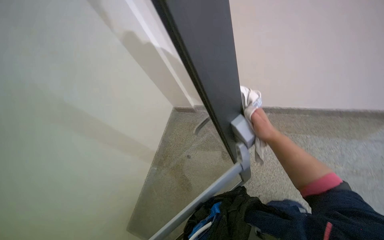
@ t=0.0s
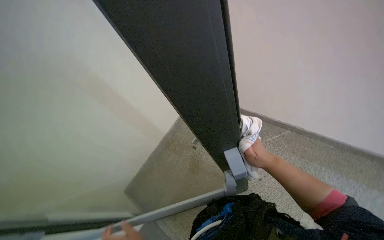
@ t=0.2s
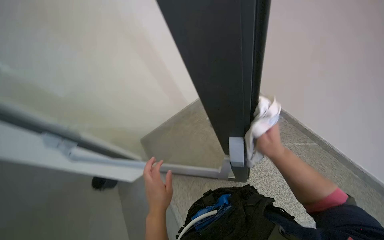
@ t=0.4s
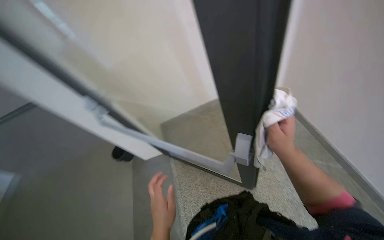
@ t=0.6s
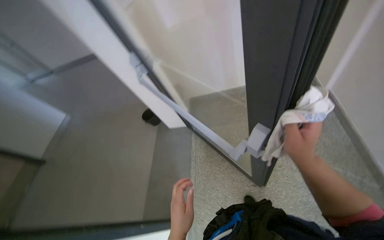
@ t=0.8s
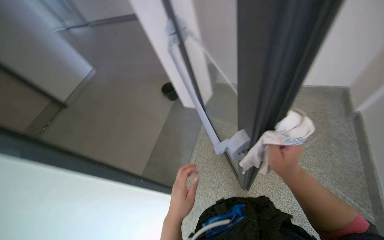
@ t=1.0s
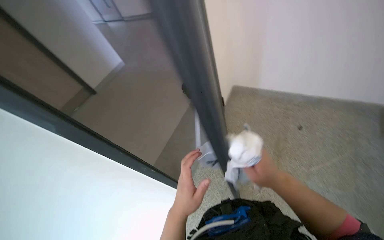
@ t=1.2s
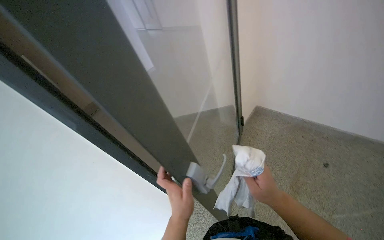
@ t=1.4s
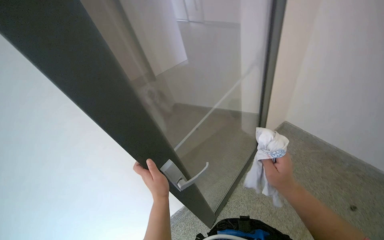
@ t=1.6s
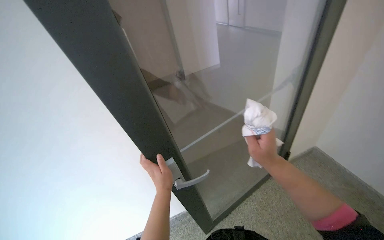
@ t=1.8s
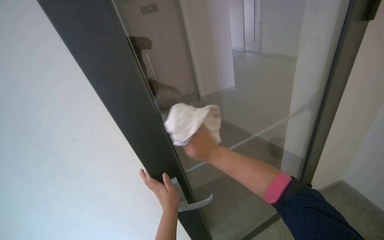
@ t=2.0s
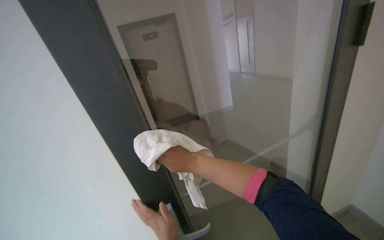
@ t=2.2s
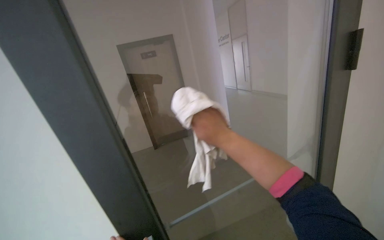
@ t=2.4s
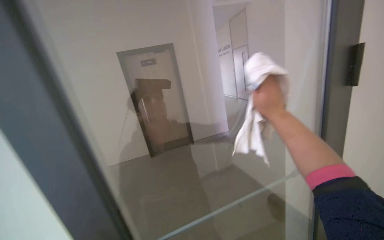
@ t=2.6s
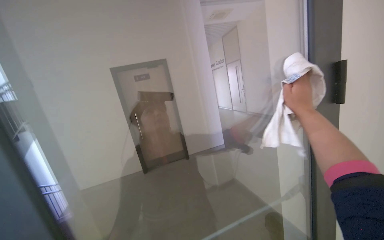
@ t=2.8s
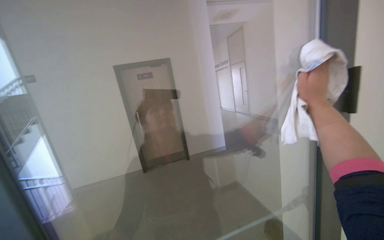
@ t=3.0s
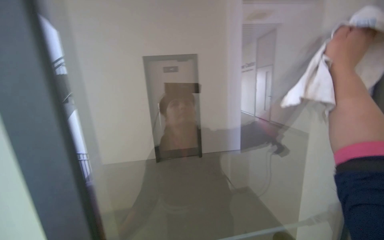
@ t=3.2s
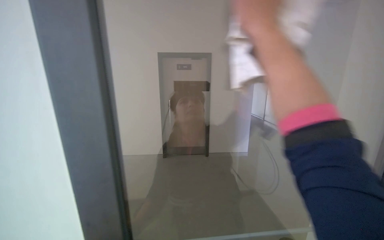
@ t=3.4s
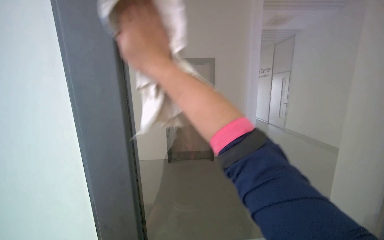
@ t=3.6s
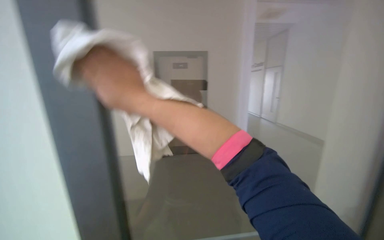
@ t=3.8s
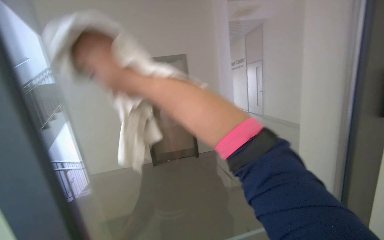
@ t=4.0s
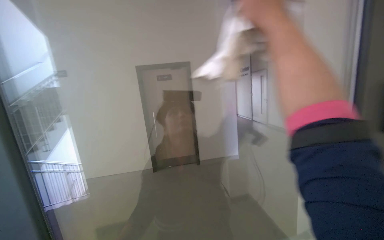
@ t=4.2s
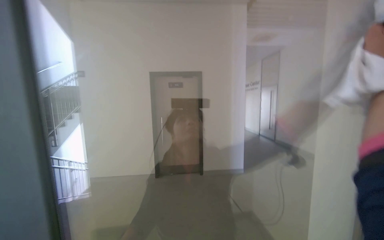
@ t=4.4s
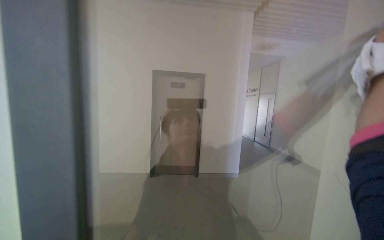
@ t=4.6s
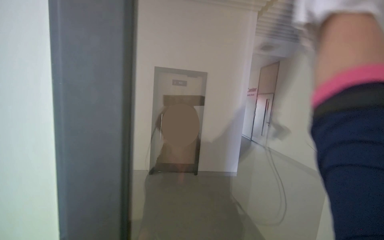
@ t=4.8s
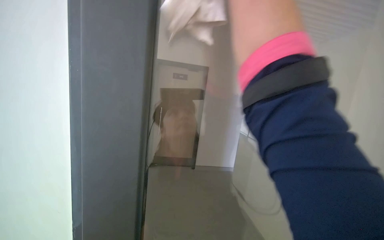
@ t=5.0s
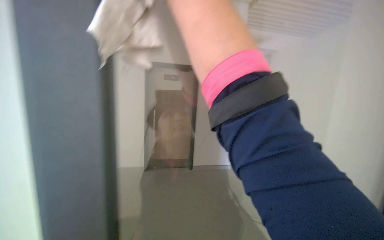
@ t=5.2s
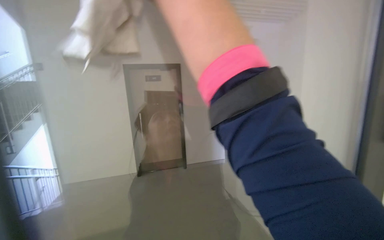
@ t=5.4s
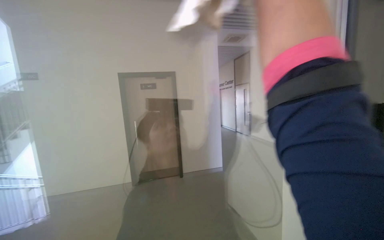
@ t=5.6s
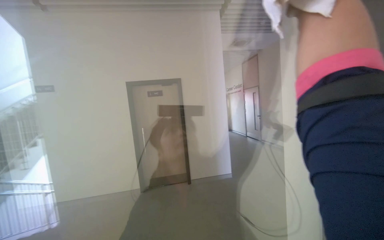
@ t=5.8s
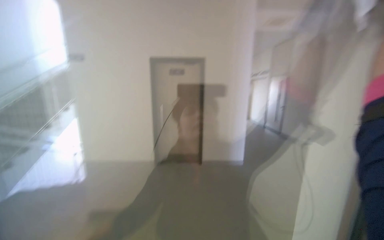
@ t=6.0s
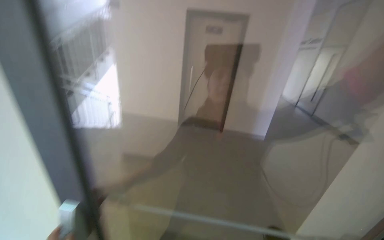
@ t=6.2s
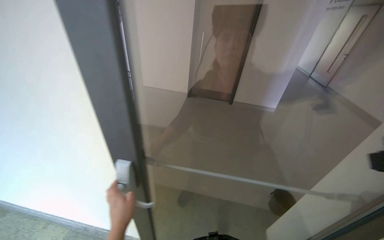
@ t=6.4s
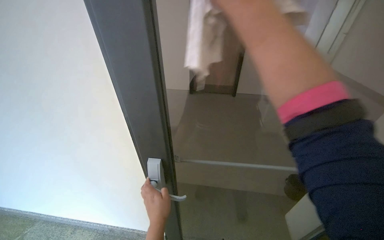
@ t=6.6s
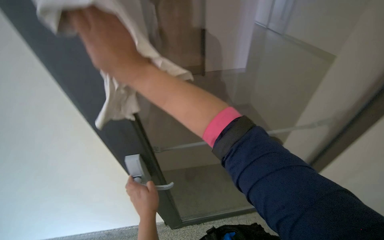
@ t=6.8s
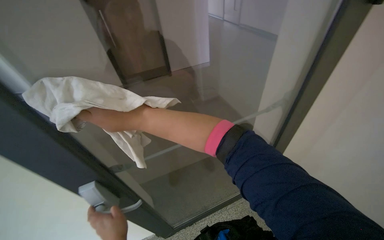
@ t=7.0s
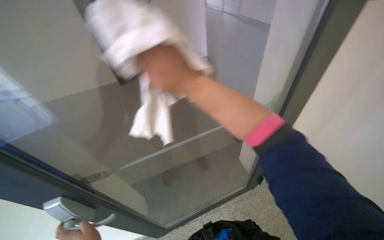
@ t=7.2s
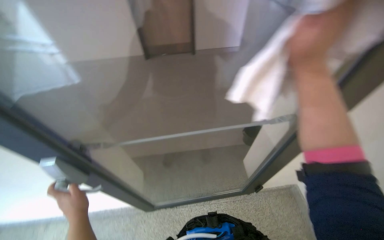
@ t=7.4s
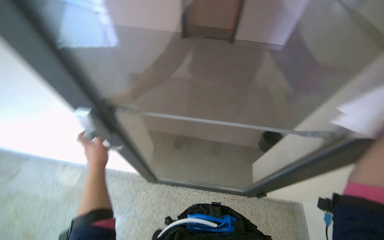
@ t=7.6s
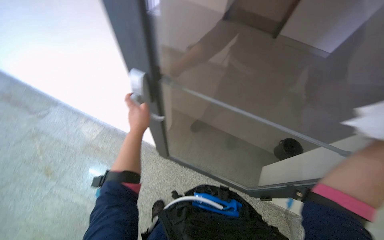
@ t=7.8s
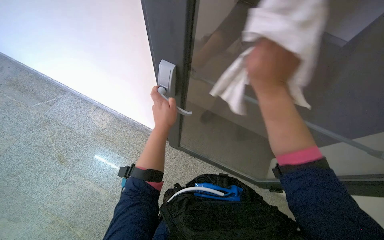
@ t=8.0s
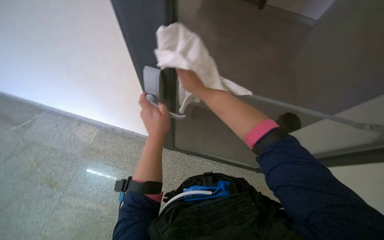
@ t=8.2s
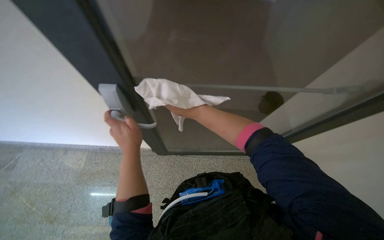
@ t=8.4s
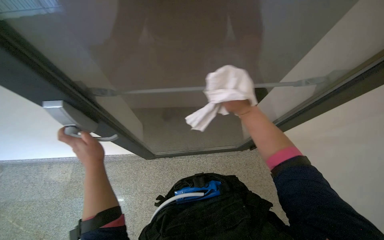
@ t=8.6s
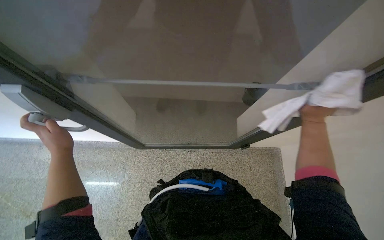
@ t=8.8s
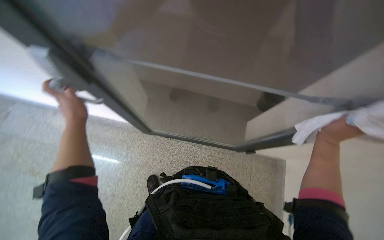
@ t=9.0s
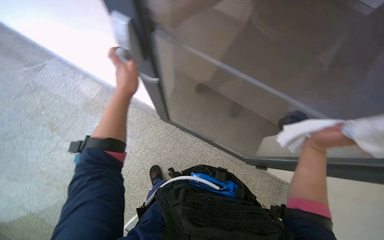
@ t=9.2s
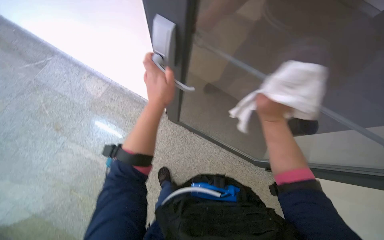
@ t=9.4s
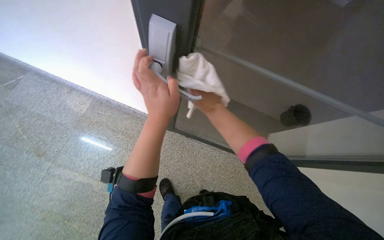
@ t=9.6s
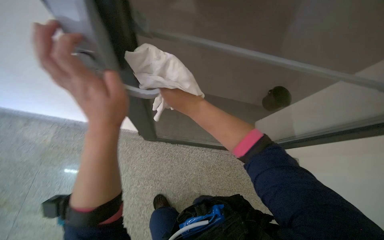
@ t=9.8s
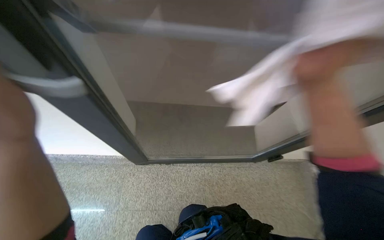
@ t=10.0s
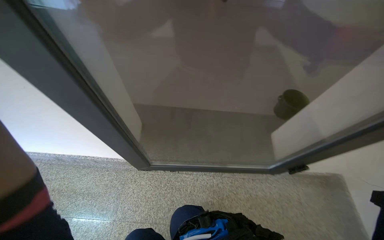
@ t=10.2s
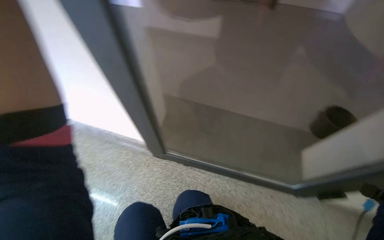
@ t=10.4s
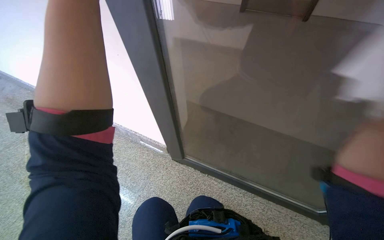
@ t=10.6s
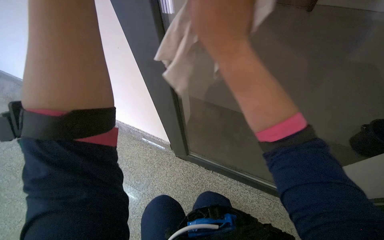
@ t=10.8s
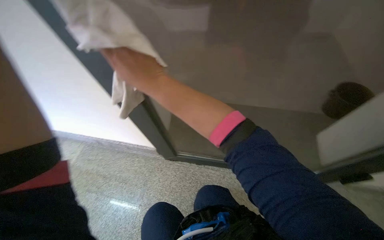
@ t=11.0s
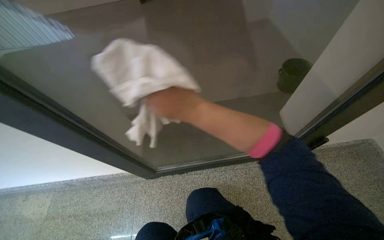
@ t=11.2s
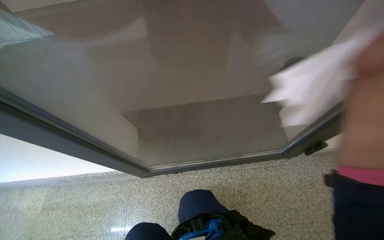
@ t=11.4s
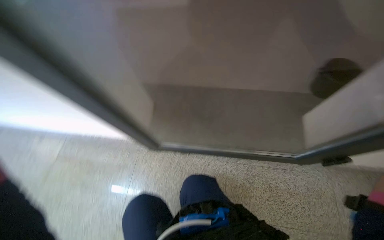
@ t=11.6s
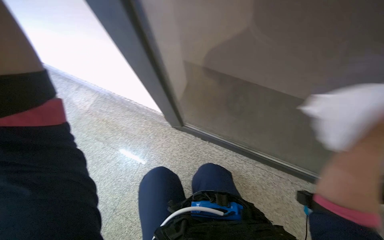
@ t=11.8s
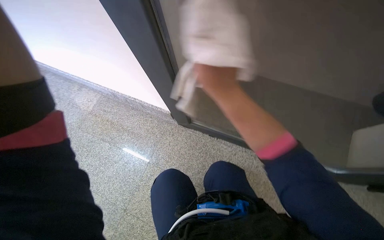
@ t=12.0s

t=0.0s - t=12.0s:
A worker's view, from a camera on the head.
Job: wiping surfaces.
The whole recording: Wiping glass doors. The worker wipes the glass doors and handles with a white cloth.
t=0.0s - t=1.6s: The wearer looks approximately 120 degrees further to the left. The view tilts some 25 degrees downward.
t=1.6s - t=3.0s: The wearer looks approximately 30 degrees further upward.
t=6.0s - t=7.6s: The camera pitches downward, by roughly 40 degrees.
t=7.6s - t=9.0s: The left hand goes roughly 15 cm nearer to the camera and up the picture, and moves some 10 cm to the right and comes back.
t=9.0s - t=10.4s: The camera pitches upward, by about 15 degrees.
t=10.4s - t=12.0s: The wearer looks about 15 degrees further downward.

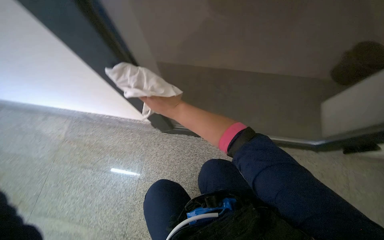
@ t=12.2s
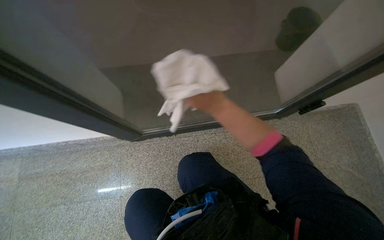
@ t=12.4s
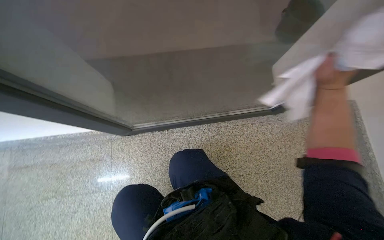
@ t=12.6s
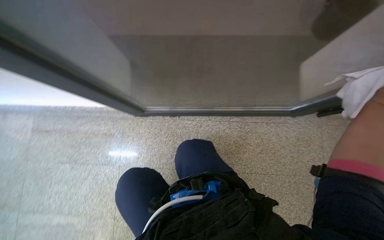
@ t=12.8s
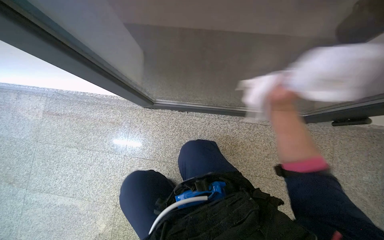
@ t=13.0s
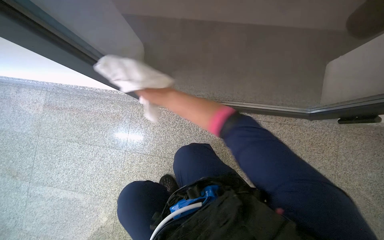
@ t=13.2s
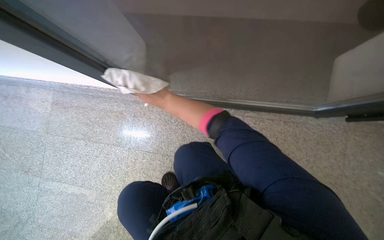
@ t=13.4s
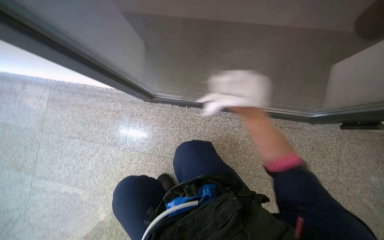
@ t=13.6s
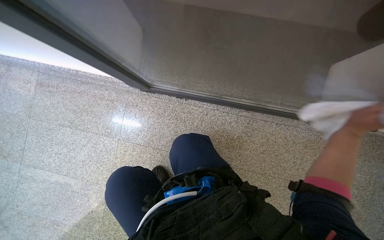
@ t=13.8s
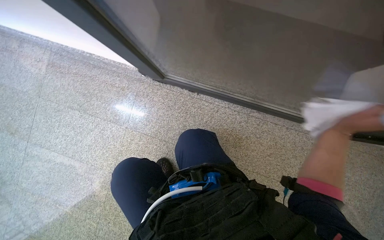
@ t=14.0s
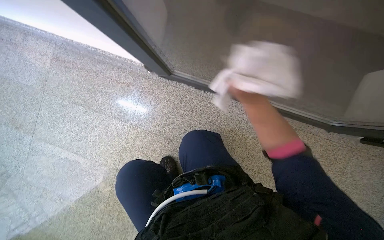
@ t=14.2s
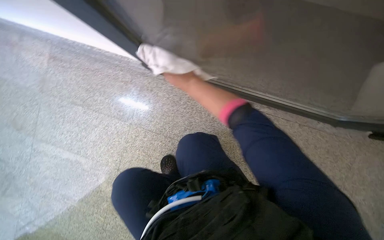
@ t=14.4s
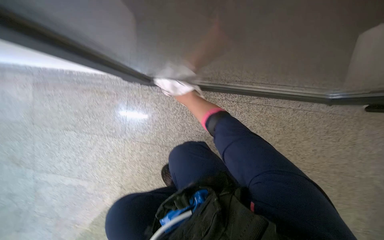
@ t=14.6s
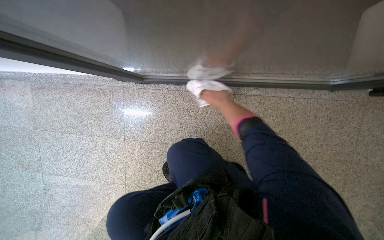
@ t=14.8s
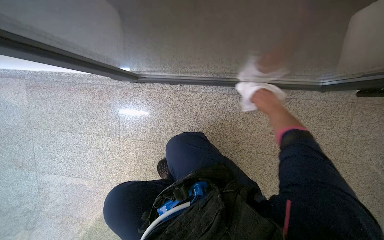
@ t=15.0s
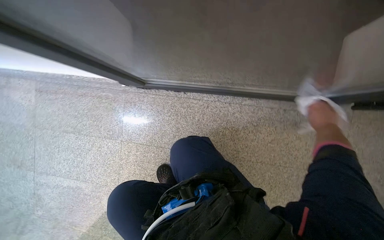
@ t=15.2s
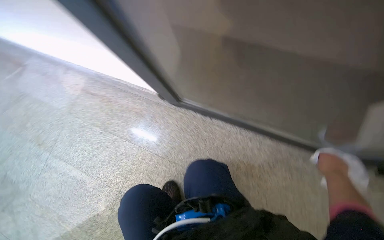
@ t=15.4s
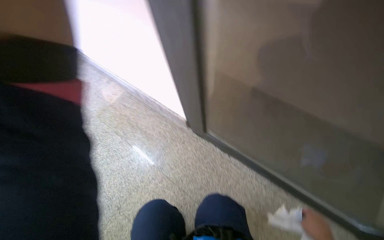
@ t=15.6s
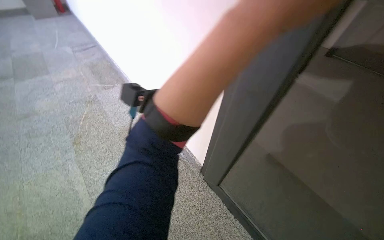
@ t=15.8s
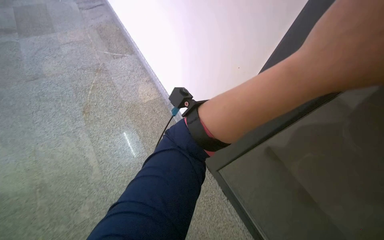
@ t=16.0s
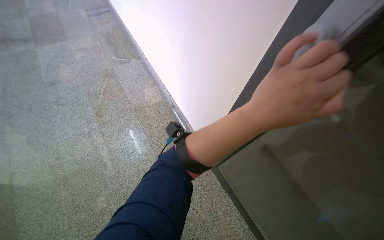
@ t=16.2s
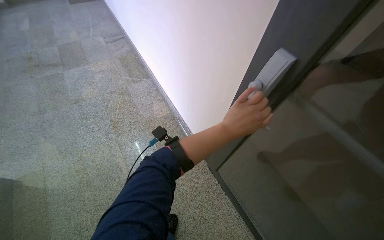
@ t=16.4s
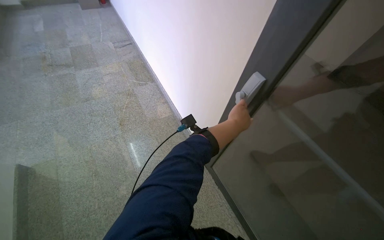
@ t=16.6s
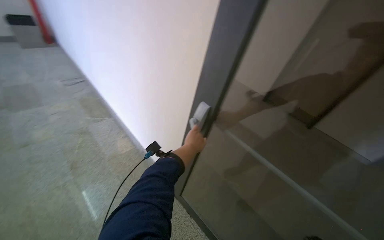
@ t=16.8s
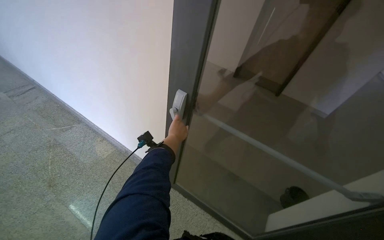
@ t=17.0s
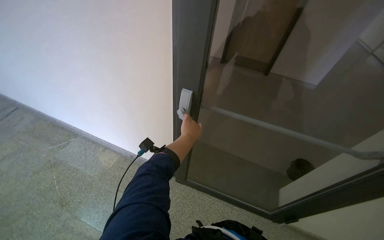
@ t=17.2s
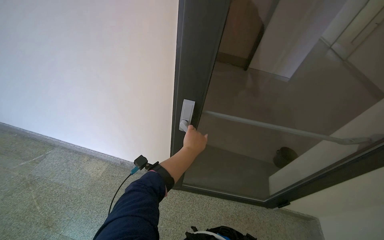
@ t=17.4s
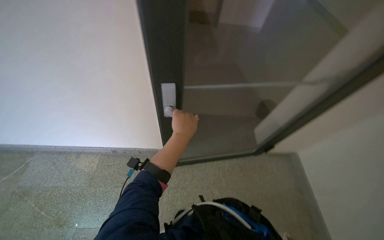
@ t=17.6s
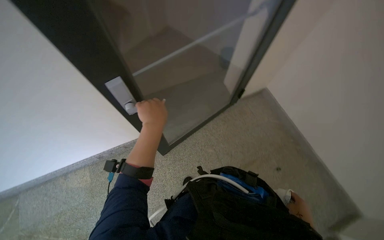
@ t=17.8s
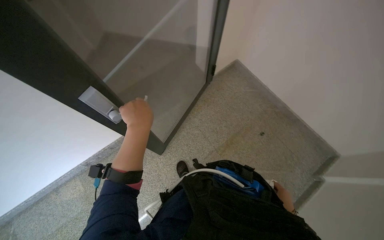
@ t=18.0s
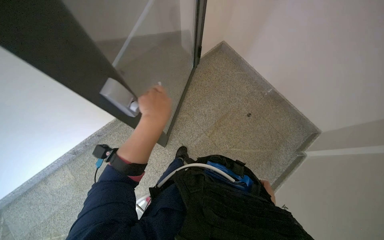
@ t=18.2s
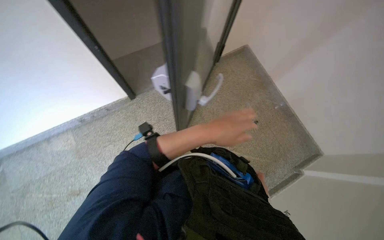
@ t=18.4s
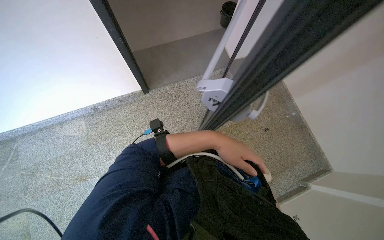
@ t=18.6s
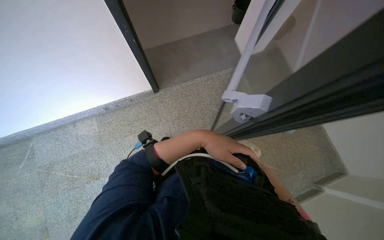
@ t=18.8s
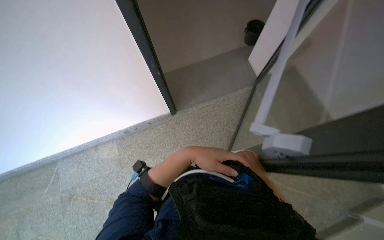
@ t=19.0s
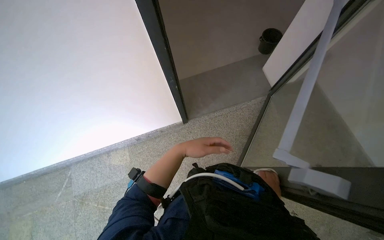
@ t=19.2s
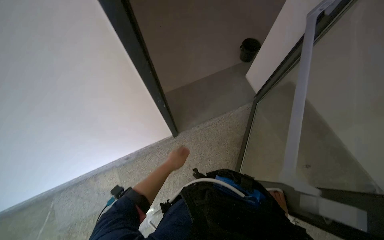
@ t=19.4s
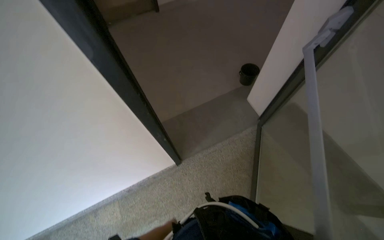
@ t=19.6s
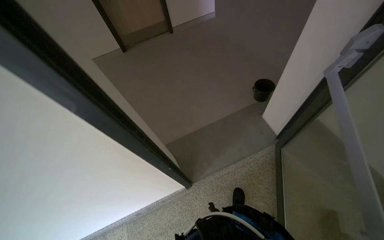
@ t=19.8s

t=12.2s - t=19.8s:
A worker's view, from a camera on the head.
Job: wiping surfaces.
The whole recording: Wiping glass doors. The worker wipes the glass doors and handles with a white cloth.
t=12.2s - t=13.8s: The view tips downward by about 20 degrees.
t=13.8s - t=15.2s: The right hand goes about 30 cm to the right.
t=15.2s - t=16.8s: The wearer moves approximately 1.5 m. The view tilts about 40 degrees upward. The scene turns approximately 40 degrees clockwise in the picture.
t=16.8s - t=18.2s: The wearer looks approximately 90 degrees further to the right. The view tilts some 45 degrees downward.
t=18.2s - t=19.8s: The head travels about 40 cm. The wearer's head swings some 20 degrees to the left. The camera pitches upward, by roughly 20 degrees.
